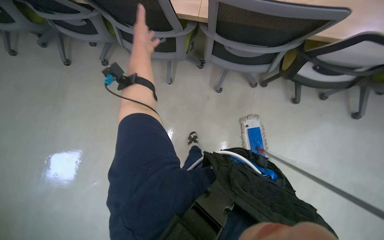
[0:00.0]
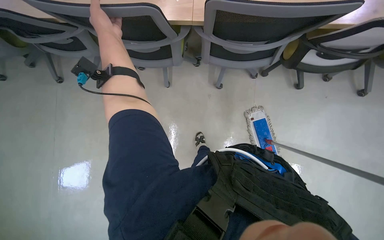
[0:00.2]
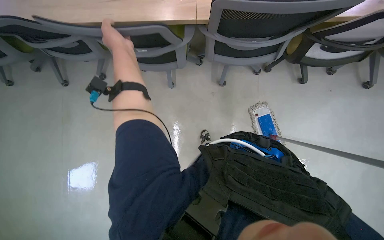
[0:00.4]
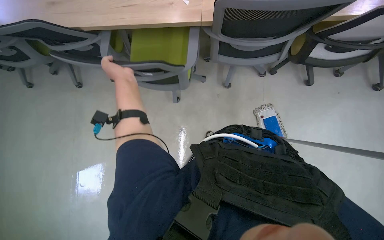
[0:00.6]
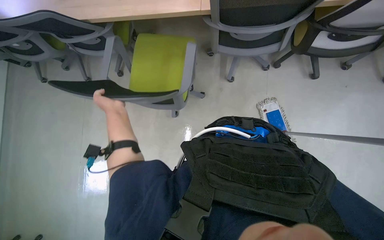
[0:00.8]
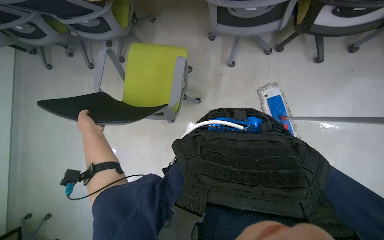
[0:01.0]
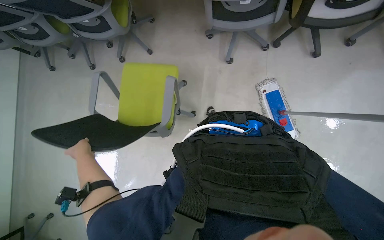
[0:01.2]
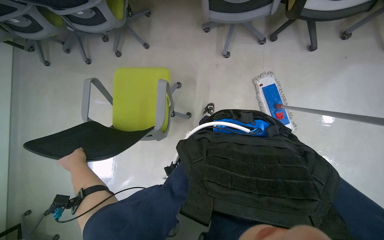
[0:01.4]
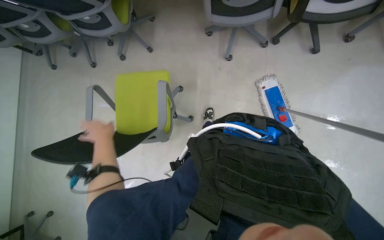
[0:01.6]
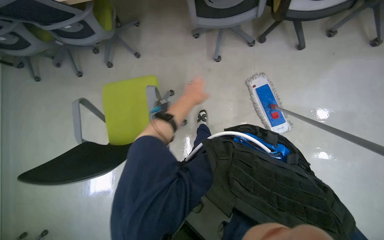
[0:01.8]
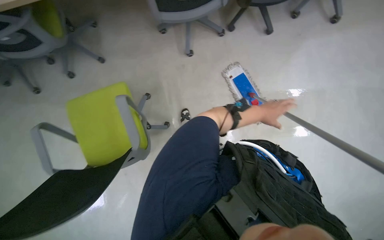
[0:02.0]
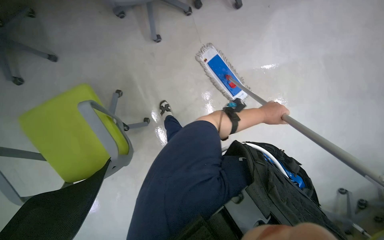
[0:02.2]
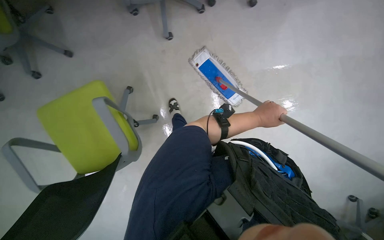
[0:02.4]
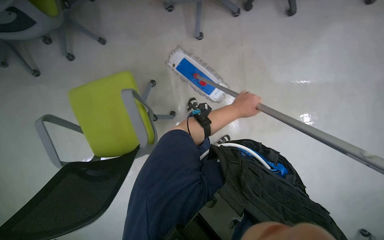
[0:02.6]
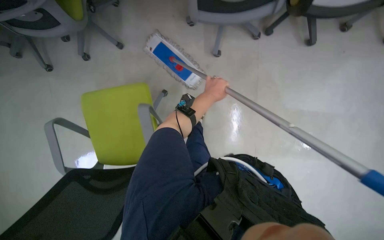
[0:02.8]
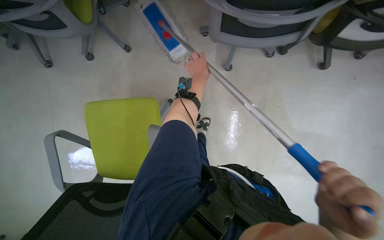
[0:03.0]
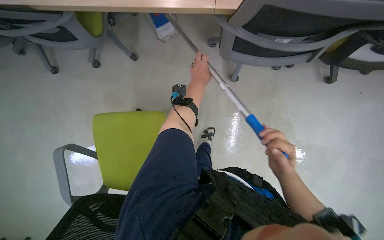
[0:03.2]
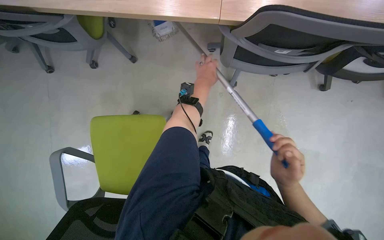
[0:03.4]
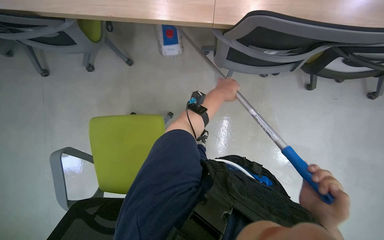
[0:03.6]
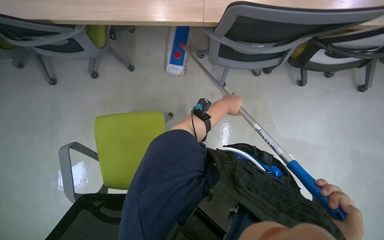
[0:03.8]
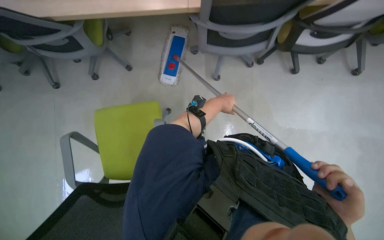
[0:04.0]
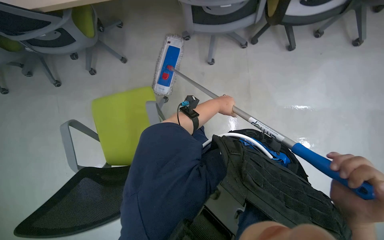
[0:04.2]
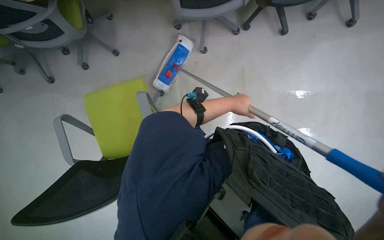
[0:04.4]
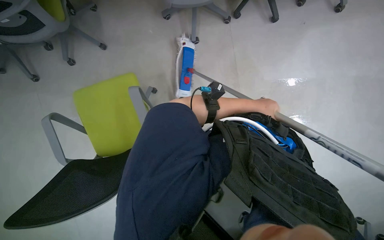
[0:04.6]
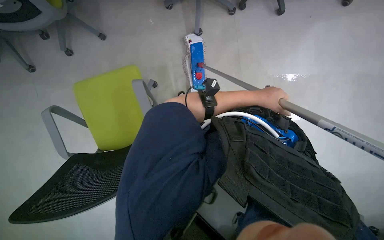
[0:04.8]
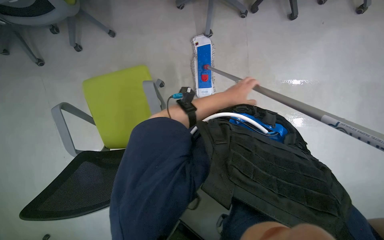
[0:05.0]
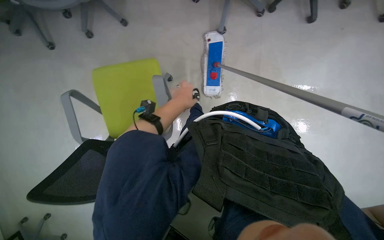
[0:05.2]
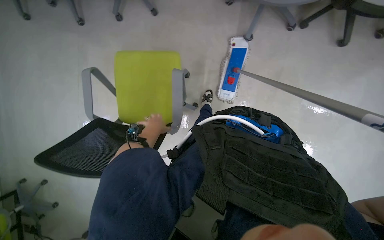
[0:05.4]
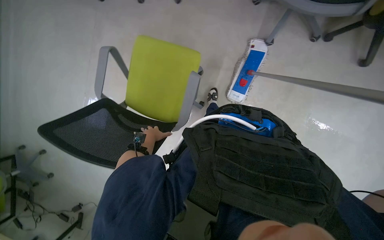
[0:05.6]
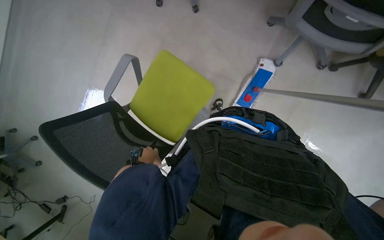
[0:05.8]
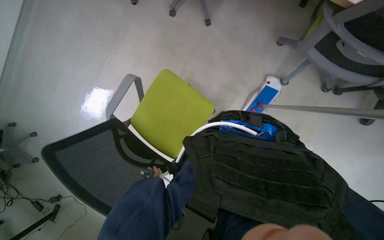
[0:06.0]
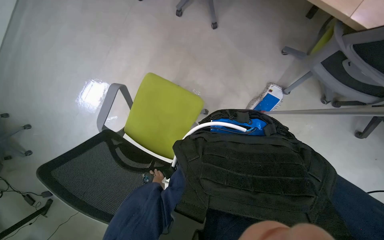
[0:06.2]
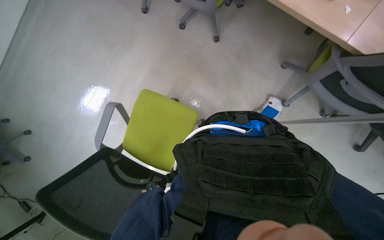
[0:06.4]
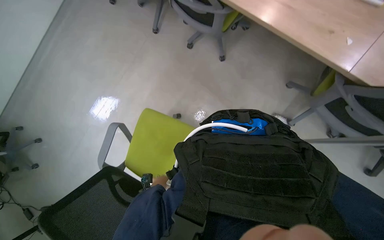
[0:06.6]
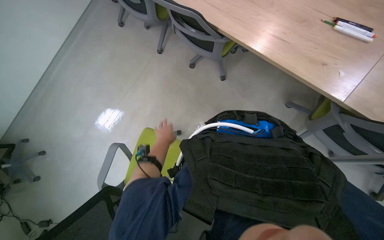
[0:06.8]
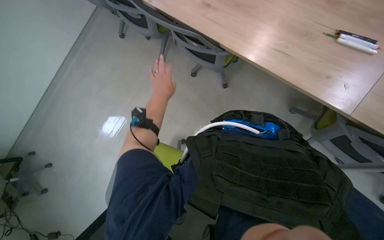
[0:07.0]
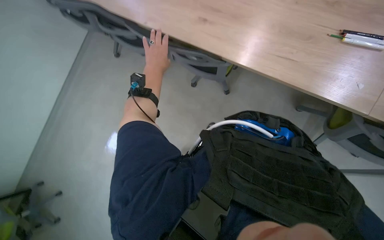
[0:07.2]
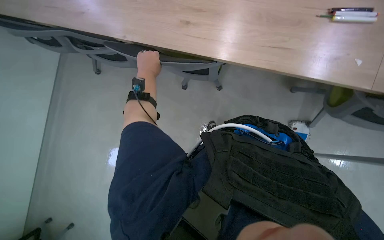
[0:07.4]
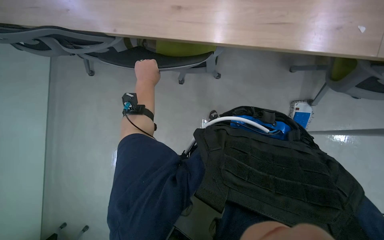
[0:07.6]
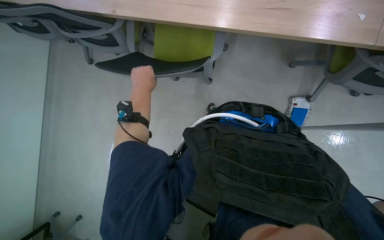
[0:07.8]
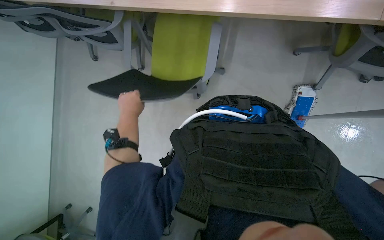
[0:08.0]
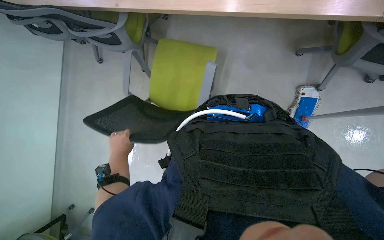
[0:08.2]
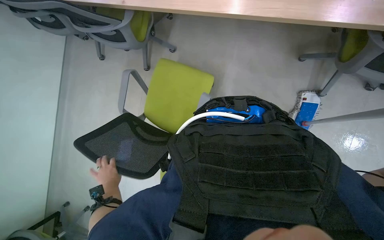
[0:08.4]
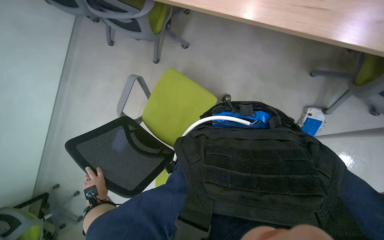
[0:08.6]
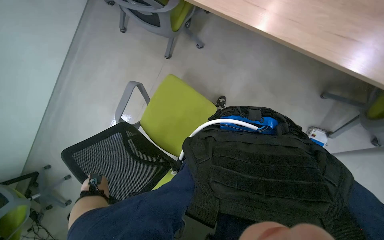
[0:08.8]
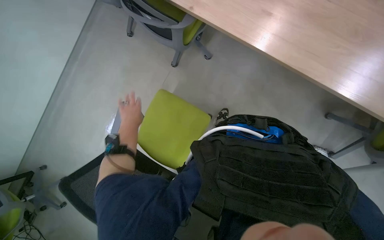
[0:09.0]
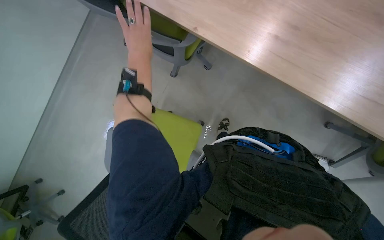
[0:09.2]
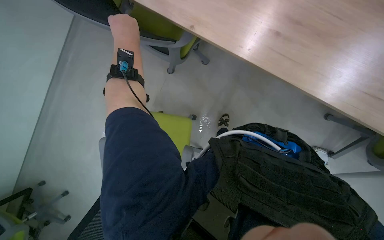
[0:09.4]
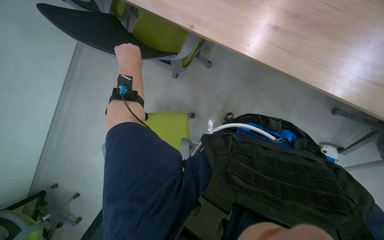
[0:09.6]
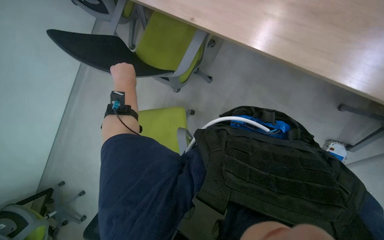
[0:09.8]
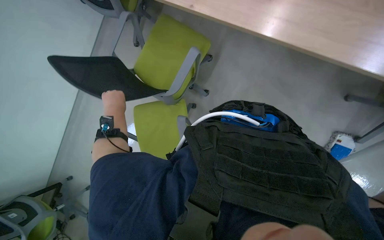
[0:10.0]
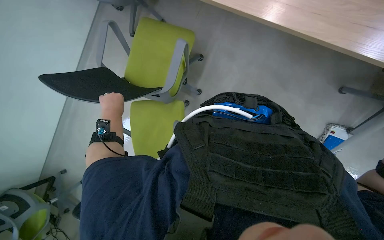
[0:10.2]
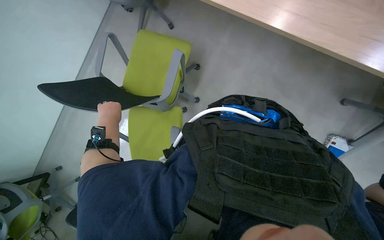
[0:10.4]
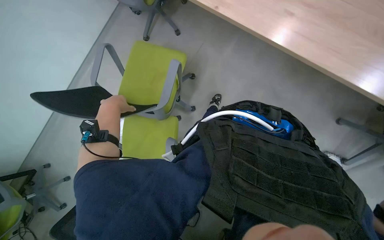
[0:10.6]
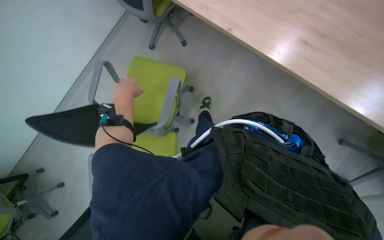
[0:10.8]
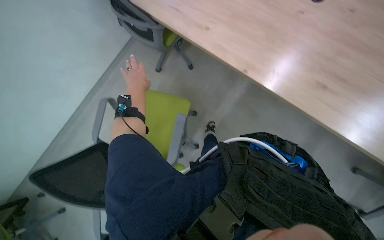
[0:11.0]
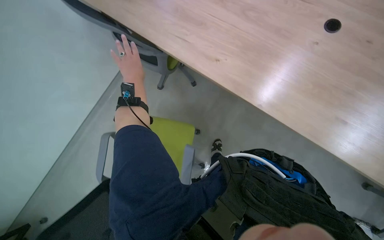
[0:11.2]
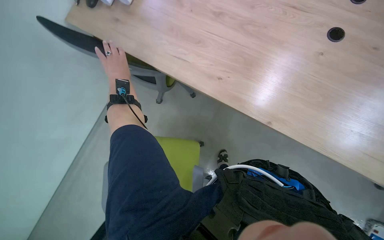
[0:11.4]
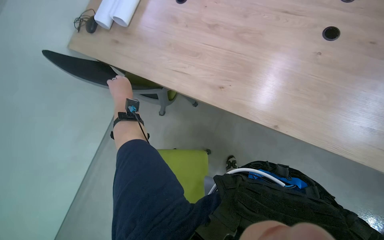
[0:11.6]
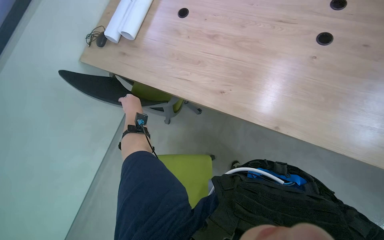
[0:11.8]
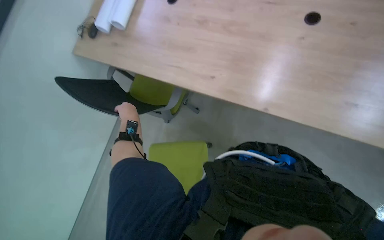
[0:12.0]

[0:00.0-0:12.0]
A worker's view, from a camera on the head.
Job: mopping floor.
The whole recording: Mopping office floor. The worker mops the office floor, moving chairs to access the area.
0:00.0 to 0:01.6: The wearer looks roughly 10 degrees further downward.
0:01.6 to 0:03.0: The camera travels roughly 40 cm.
0:03.0 to 0:04.4: The left hand heads down the picture and to the right, covering approximately 40 cm.
0:04.4 to 0:06.0: Everything in view rotates roughly 40 degrees clockwise.
0:06.0 to 0:07.6: The wearer looks approximately 15 degrees further upward. The left hand heads up the picture, covering about 60 cm.
0:10.4 to 0:12.0: The wearer looks approximately 20 degrees further upward. The left hand travels up the picture and back again, approximately 25 cm each way.

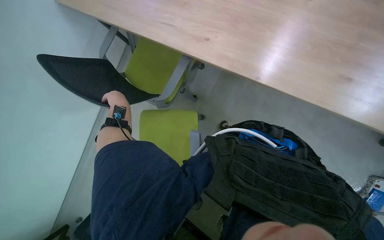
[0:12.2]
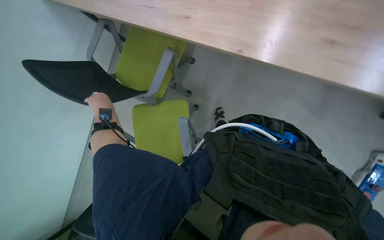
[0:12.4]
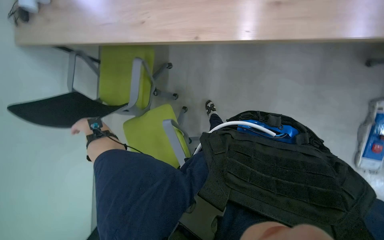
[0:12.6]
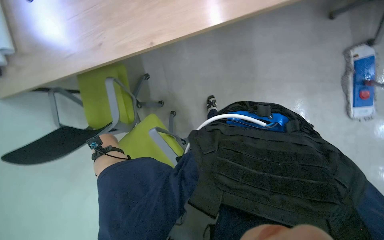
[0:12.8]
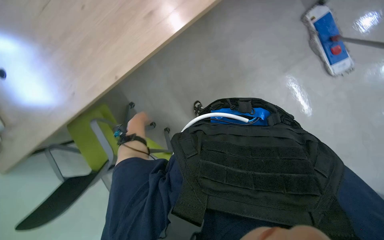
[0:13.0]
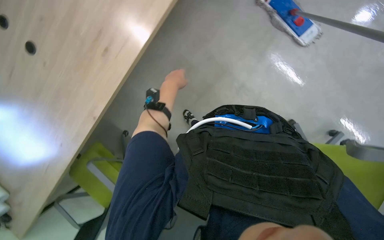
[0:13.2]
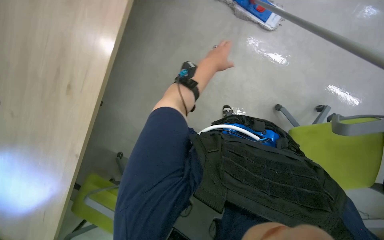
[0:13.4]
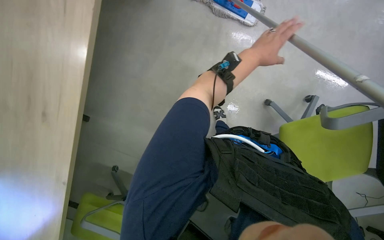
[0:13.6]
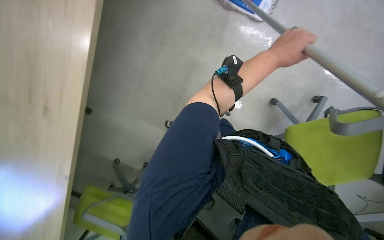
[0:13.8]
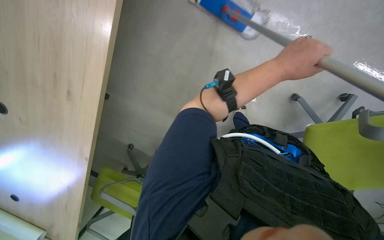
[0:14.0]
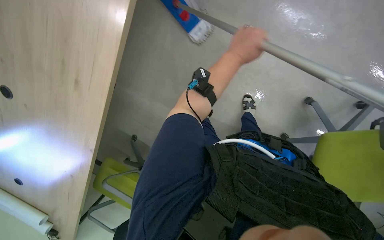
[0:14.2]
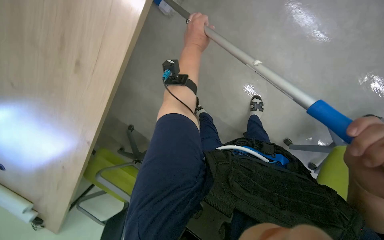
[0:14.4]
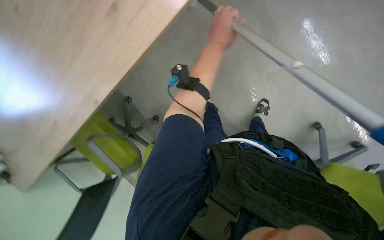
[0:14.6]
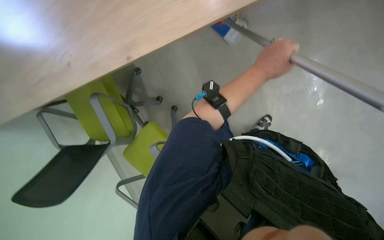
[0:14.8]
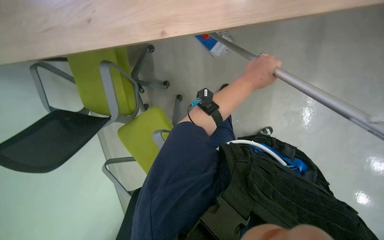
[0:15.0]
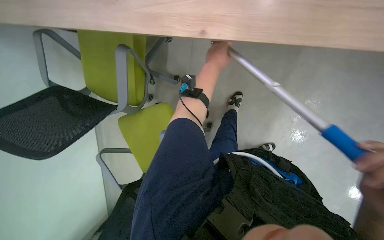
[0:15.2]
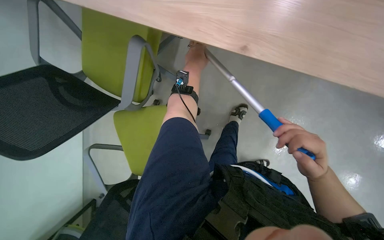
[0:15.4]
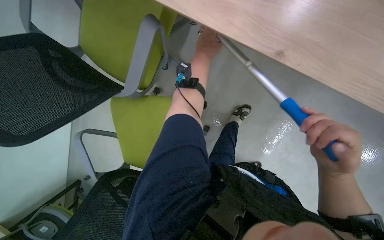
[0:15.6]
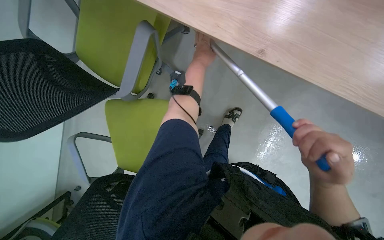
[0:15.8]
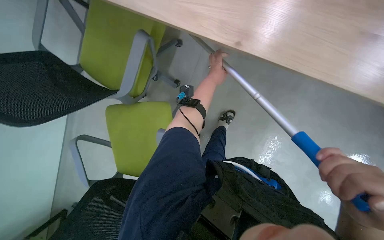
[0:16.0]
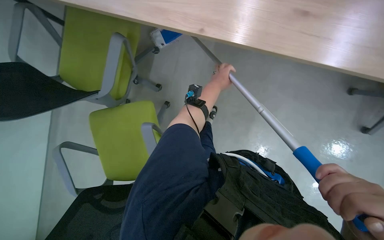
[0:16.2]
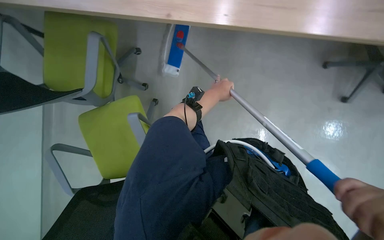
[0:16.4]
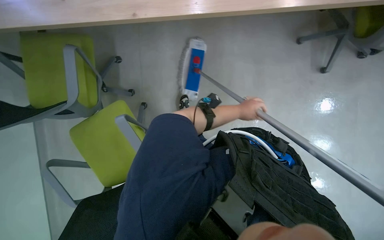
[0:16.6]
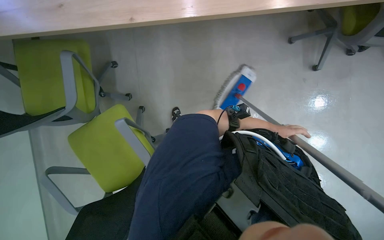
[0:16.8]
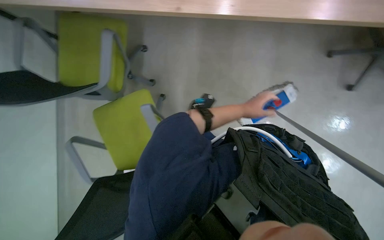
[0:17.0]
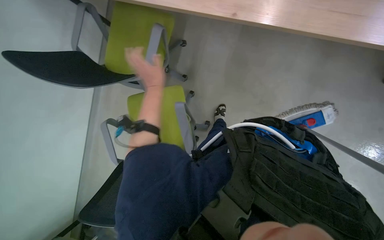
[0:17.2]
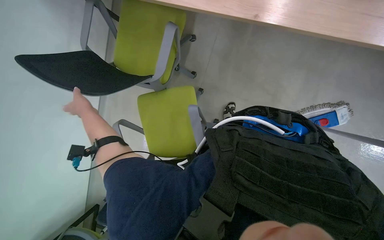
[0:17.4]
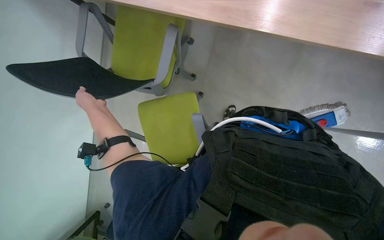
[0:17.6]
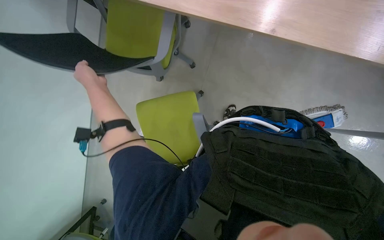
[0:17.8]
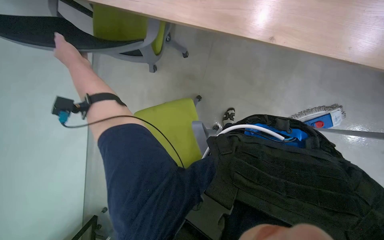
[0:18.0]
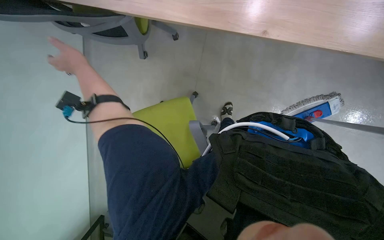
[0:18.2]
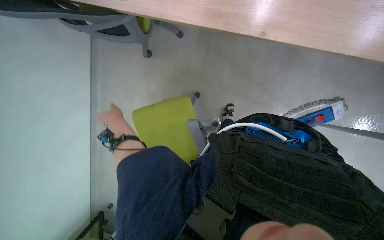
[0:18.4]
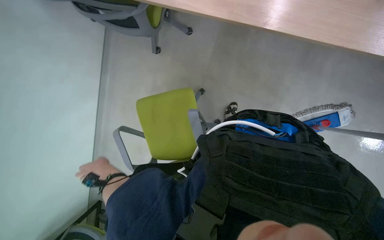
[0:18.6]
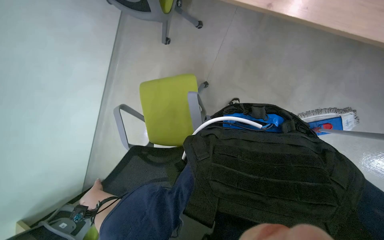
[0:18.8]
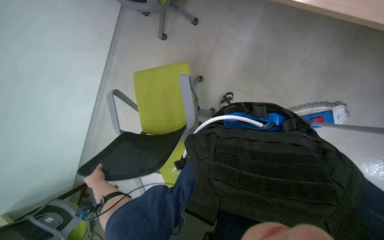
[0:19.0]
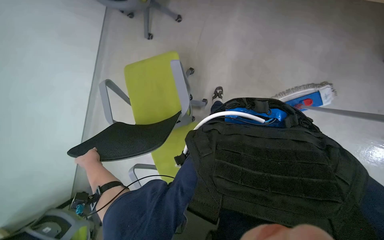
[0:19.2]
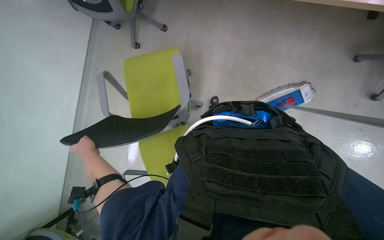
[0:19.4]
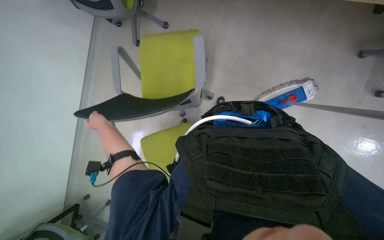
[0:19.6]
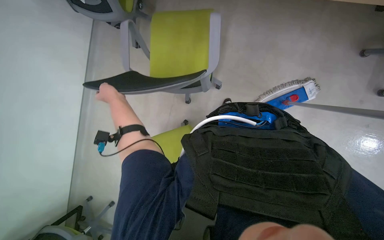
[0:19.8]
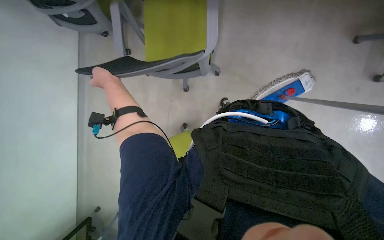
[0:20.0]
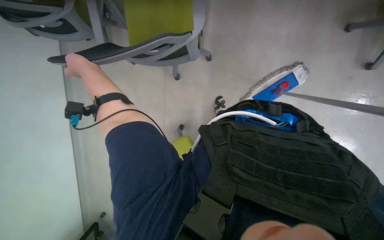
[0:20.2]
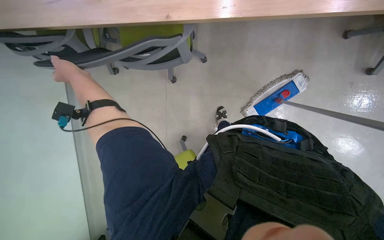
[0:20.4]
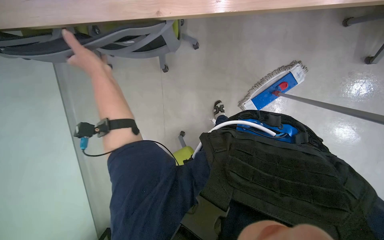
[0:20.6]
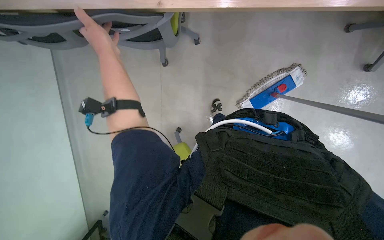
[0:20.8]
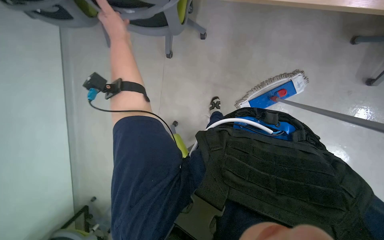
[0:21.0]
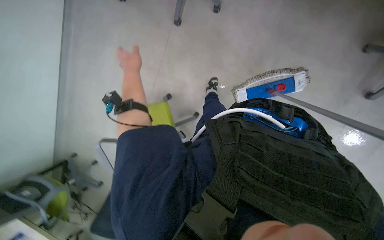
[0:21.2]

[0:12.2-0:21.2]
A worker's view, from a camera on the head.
Job: mopping floor.
The whole recording: Mopping office floor. The worker mops the office floor, moving chairs to access the area.
0:12.2 to 0:13.8: Everything in view rotates about 55 degrees counterclockwise.
0:13.8 to 0:15.2: Everything in view rotates roughly 30 degrees clockwise.
0:15.2 to 0:16.6: The left hand goes some 15 cm down the picture.
0:18.2 to 0:19.8: The left hand goes down the picture and returns, some 50 cm each way.
0:19.8 to 0:21.2: The camera pitches downward, by roughly 20 degrees.
